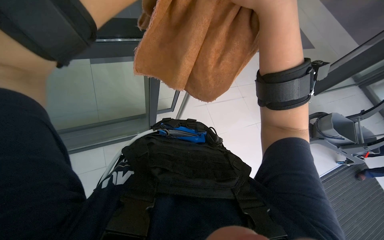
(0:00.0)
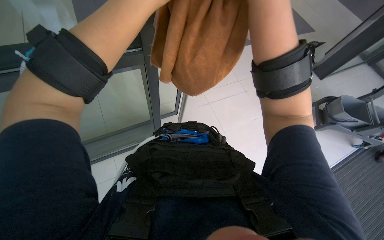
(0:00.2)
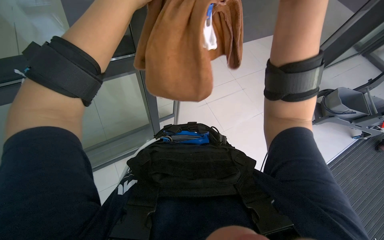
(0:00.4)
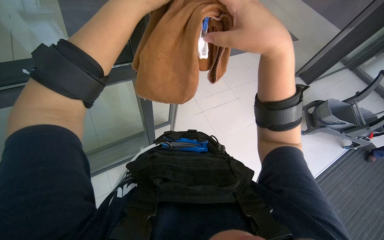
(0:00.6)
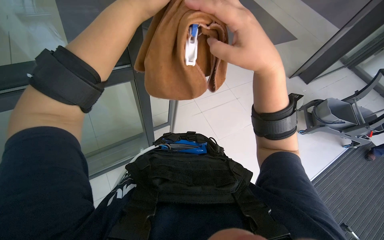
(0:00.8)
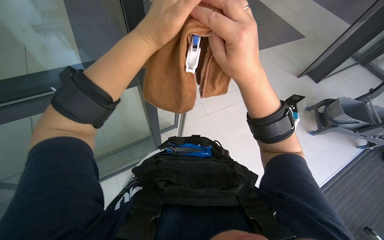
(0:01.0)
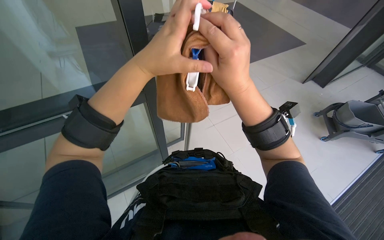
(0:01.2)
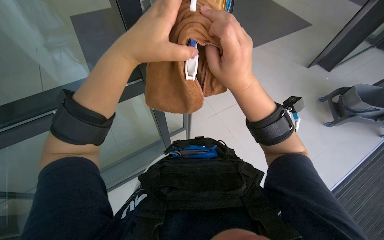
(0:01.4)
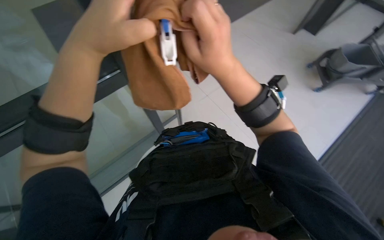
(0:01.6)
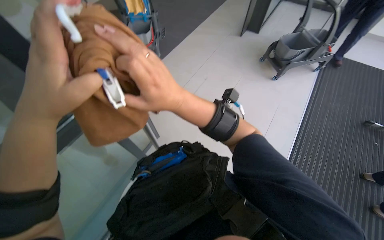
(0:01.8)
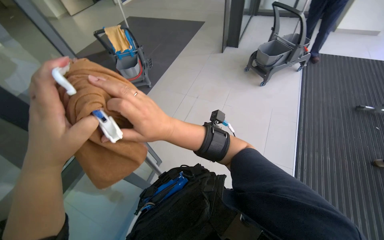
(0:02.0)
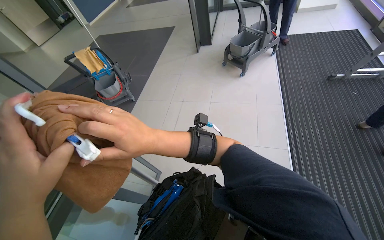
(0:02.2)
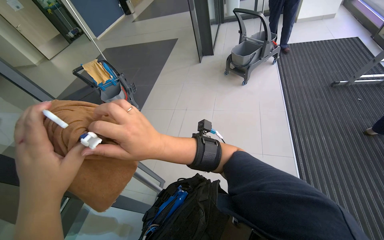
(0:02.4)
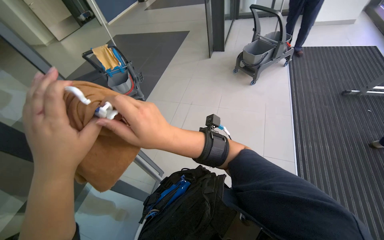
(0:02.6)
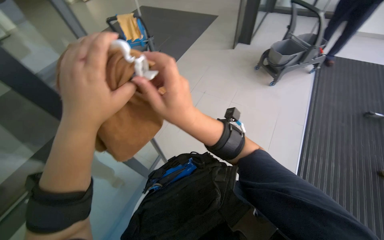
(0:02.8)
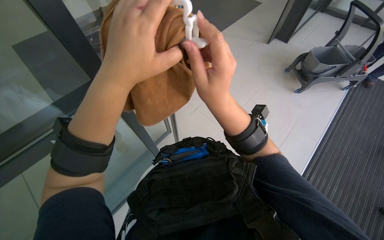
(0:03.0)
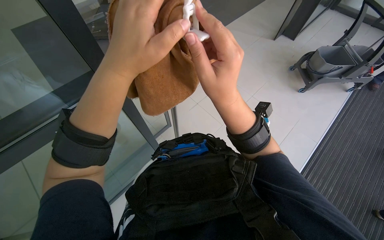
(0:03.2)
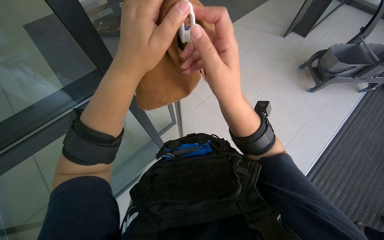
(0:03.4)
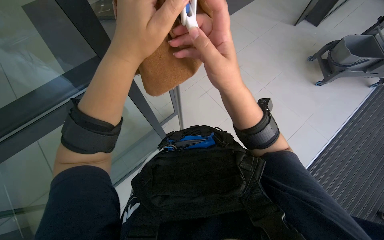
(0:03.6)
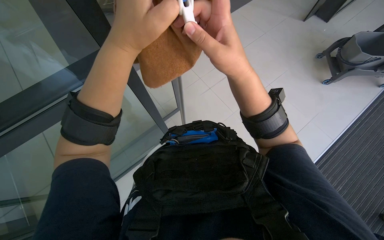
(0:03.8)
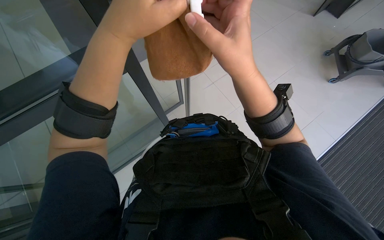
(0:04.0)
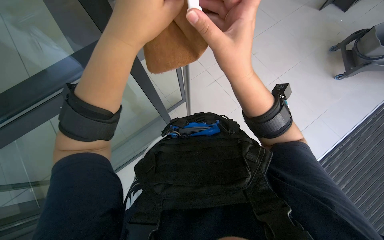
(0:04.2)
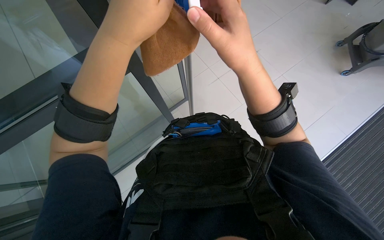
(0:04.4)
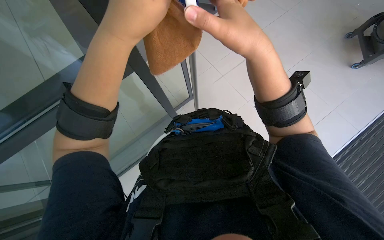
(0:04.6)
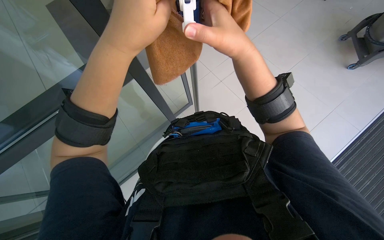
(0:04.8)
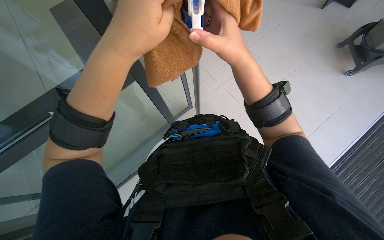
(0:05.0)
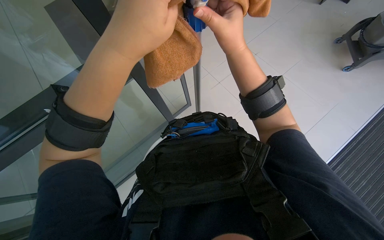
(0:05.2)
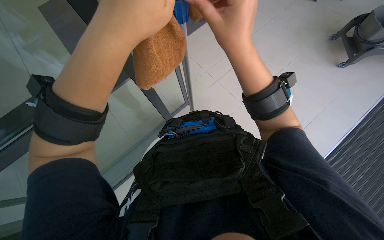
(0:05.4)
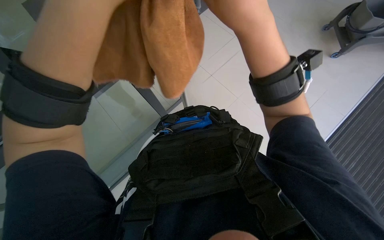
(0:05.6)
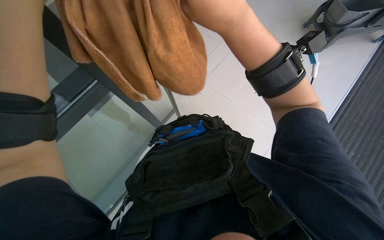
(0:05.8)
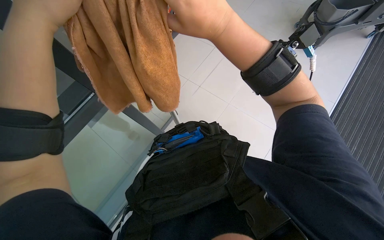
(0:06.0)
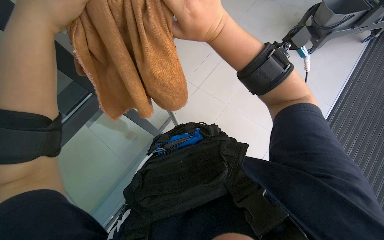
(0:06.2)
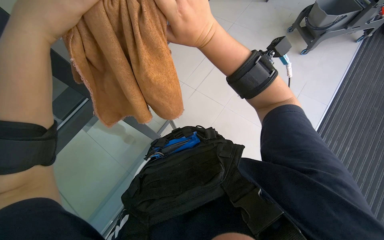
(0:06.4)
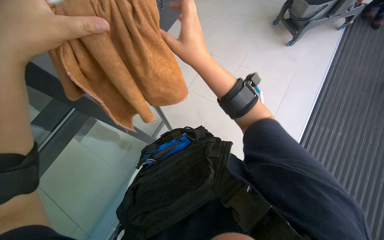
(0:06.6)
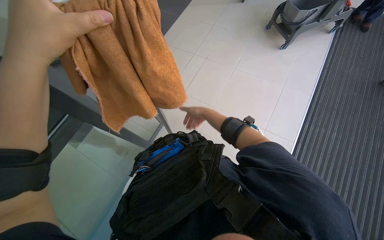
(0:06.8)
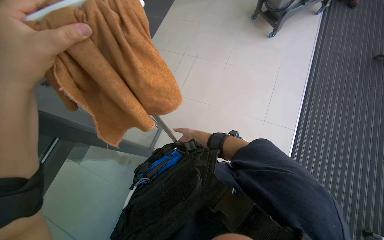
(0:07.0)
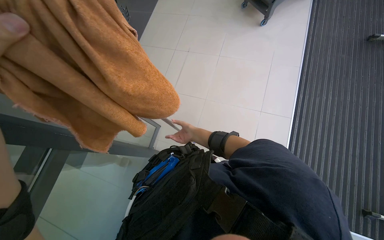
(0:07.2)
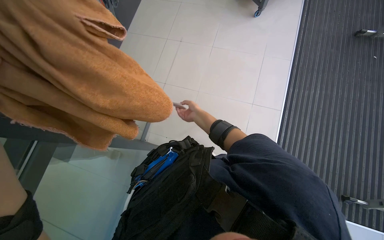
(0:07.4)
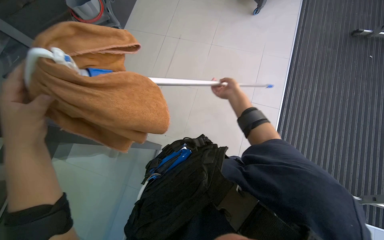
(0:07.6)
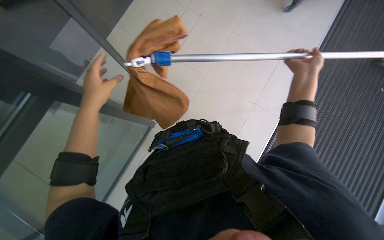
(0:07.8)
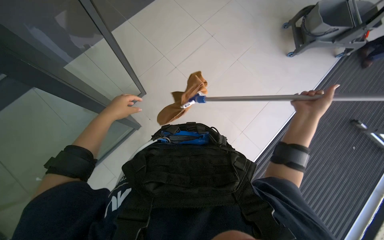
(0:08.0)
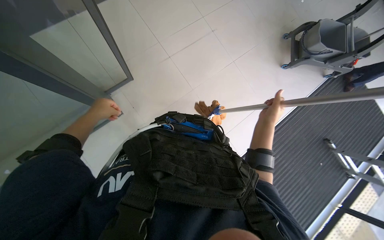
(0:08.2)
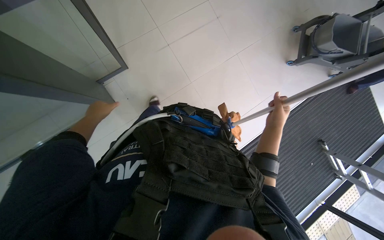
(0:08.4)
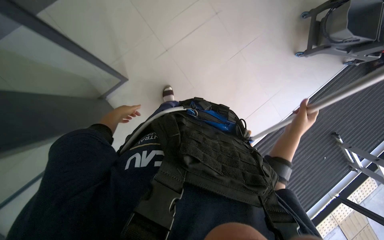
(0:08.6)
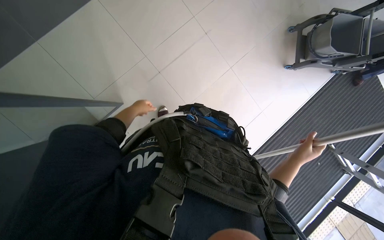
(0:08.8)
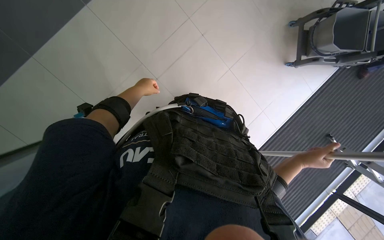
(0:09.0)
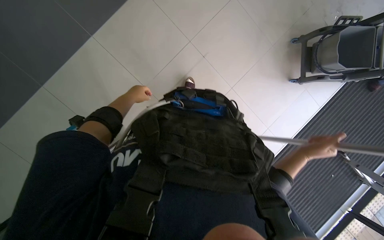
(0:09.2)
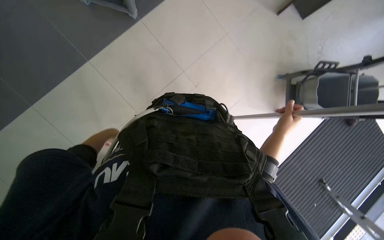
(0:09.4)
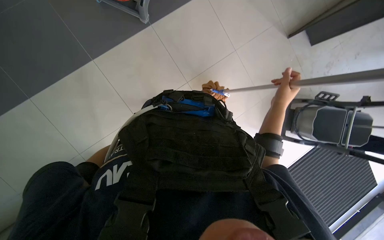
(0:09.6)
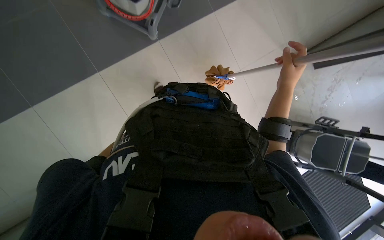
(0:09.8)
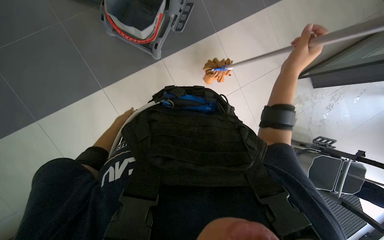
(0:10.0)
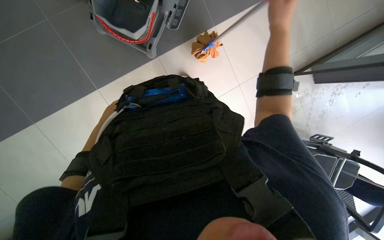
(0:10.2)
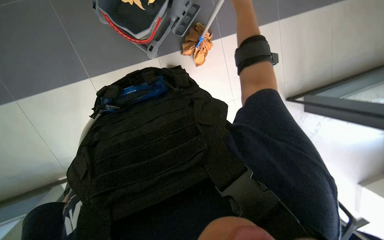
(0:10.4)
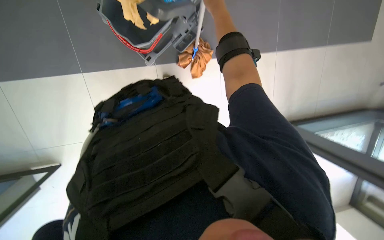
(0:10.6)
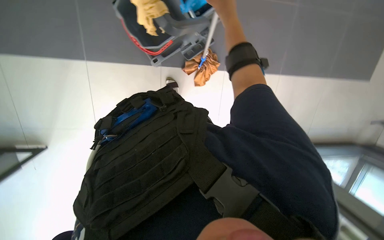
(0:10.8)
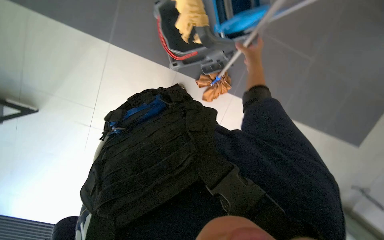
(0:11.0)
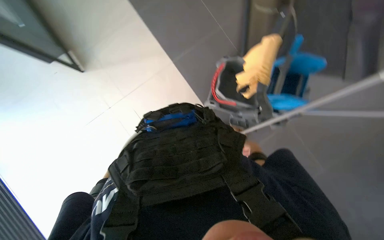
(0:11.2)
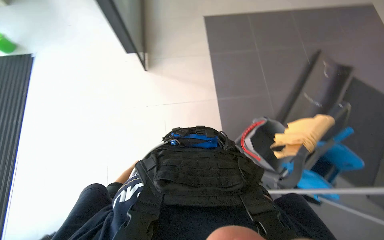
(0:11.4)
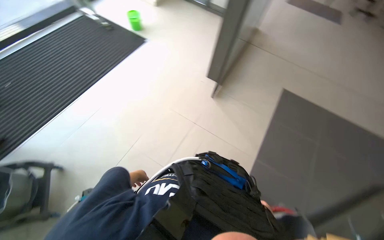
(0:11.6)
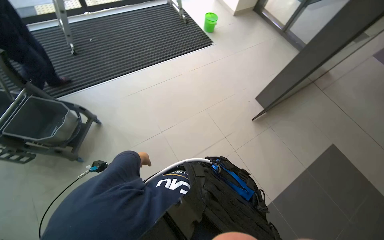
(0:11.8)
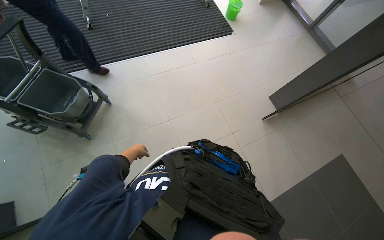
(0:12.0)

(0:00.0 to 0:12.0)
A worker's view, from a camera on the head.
Job: preparing cleaning supplies.
The whole recording: Preparing cleaning tools. The worker attaches a cloth to a pole and dips it in a bucket, then picks up and extends a squeegee pole.
0:00.0 - 0:01.6: The right hand travels down the picture by roughly 10 cm.
0:06.0 - 0:07.6: The right hand moves farther from the camera and to the right, roughly 40 cm.
0:07.6 - 0:09.0: The camera pitches downward, by roughly 15 degrees. The right hand heads nearer to the camera, down the picture and to the right, covering roughly 20 cm; the left hand travels farther from the camera and up the picture by roughly 30 cm.
0:09.0 - 0:10.4: The view tilts some 20 degrees upward. The right hand travels up the picture by about 60 cm.
0:10.4 - 0:12.0: The wearer looks some 80 degrees further to the left. The view tilts approximately 25 degrees upward.

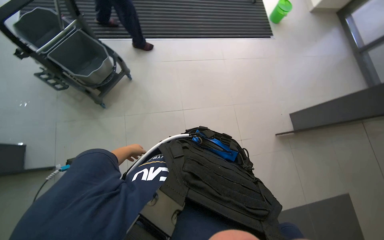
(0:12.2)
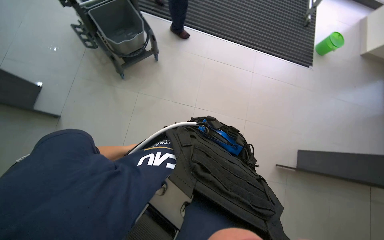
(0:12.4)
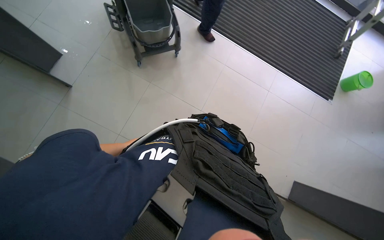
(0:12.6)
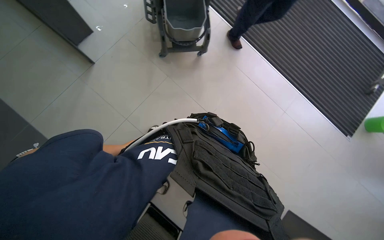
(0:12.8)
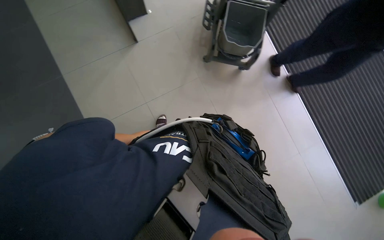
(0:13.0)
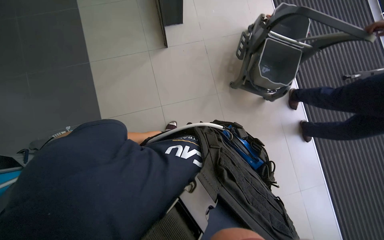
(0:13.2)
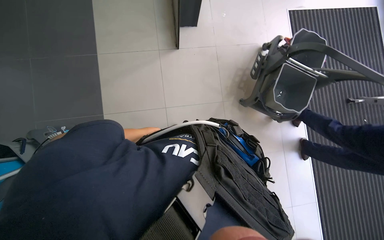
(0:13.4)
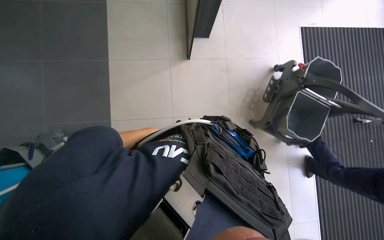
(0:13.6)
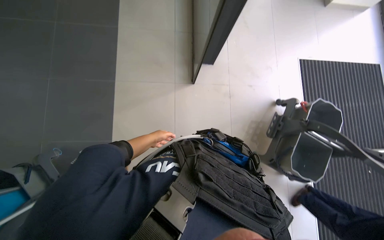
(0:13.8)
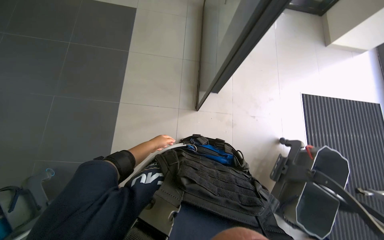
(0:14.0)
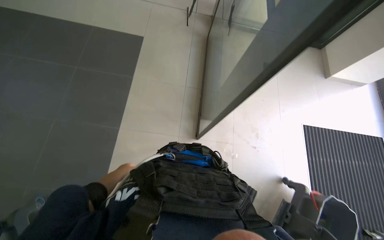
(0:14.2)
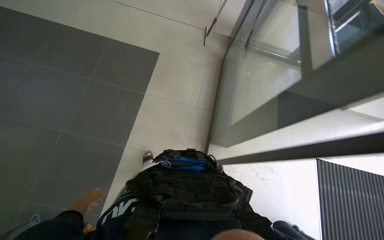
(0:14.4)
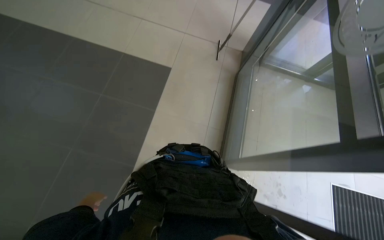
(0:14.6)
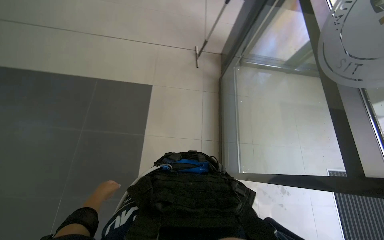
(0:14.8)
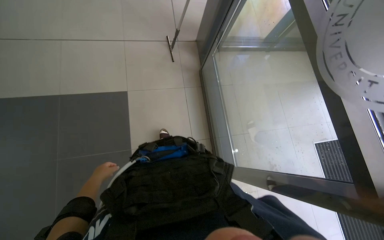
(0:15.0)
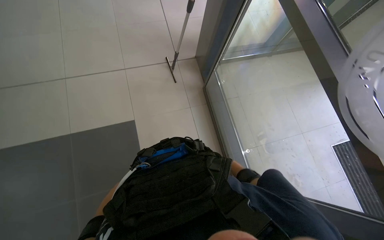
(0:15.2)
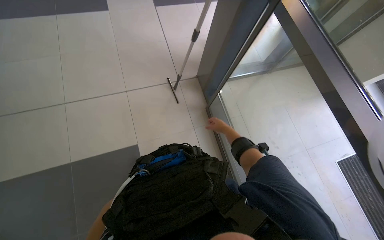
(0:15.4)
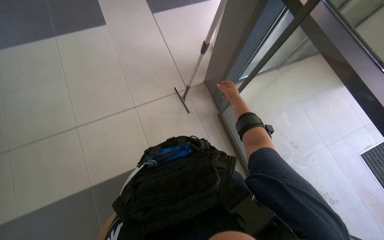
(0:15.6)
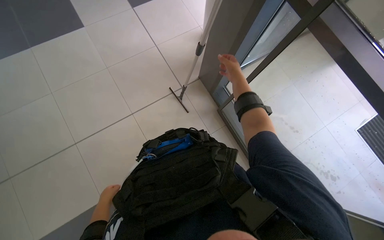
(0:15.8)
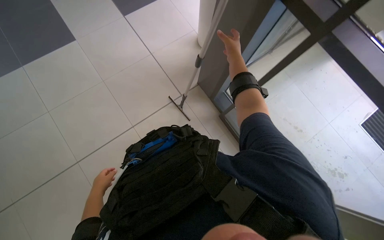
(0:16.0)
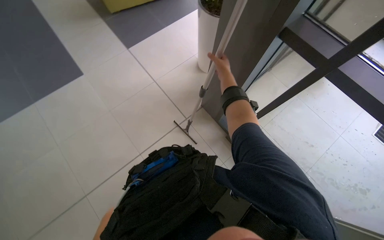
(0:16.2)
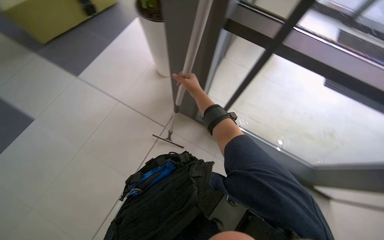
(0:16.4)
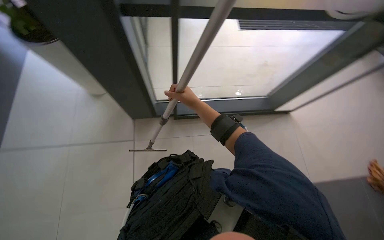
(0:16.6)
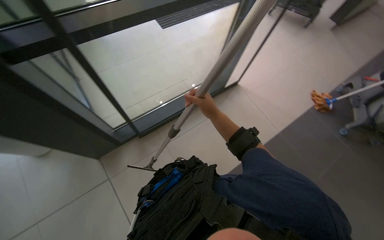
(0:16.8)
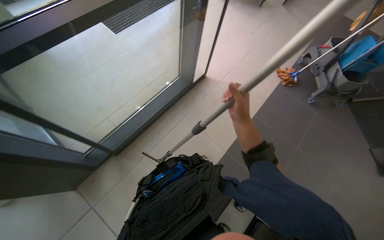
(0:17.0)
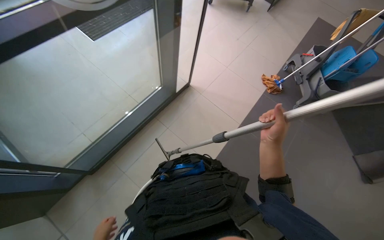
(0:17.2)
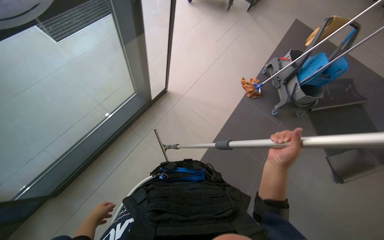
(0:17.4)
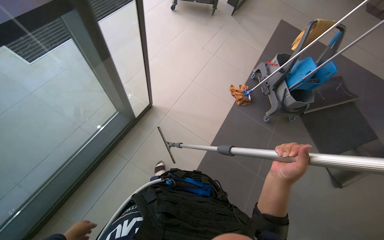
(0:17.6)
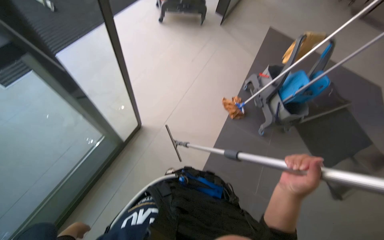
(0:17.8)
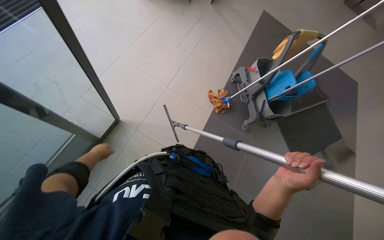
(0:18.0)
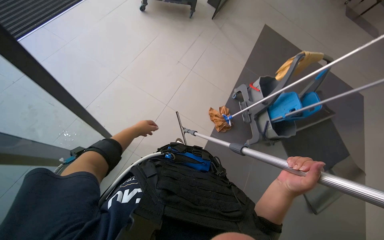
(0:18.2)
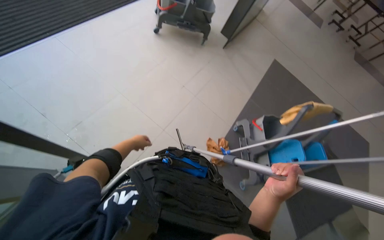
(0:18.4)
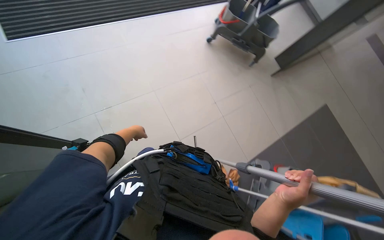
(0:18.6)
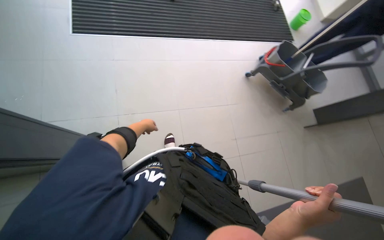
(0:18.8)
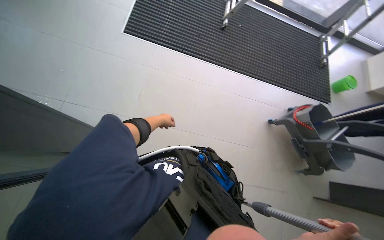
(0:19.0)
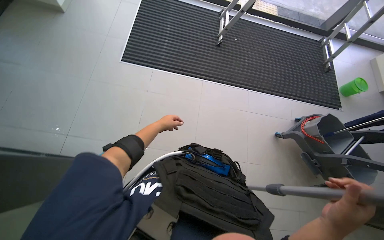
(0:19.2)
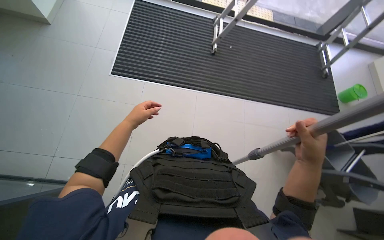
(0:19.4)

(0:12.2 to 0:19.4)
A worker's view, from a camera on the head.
Job: preparing cleaning supplies.
The whole recording: Preparing cleaning tools. The worker attaches a cloth to a pole and dips it in a bucket, then picks up and extends a squeegee pole.
0:12.2 - 0:13.6: The head rotates some 100 degrees to the left.
0:13.6 - 0:15.0: The wearer moves roughly 90 cm. The camera pitches upward, by some 20 degrees.
0:16.6 - 0:18.0: The camera travels roughly 60 cm. The head turns to the right by roughly 30 degrees.
0:18.0 - 0:19.4: The head travels approximately 80 cm. The wearer looks some 70 degrees further to the left. The wearer looks some 25 degrees further upward.
